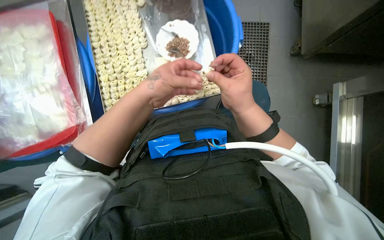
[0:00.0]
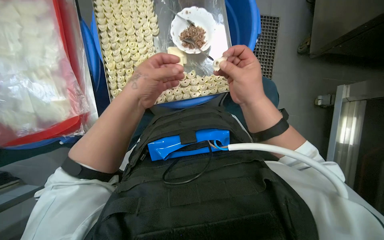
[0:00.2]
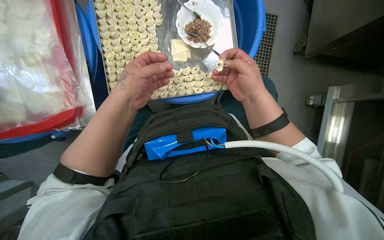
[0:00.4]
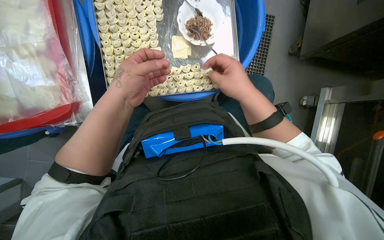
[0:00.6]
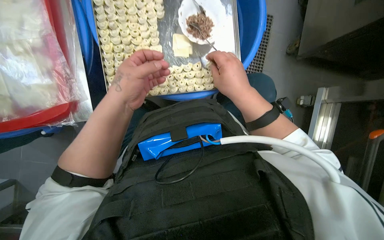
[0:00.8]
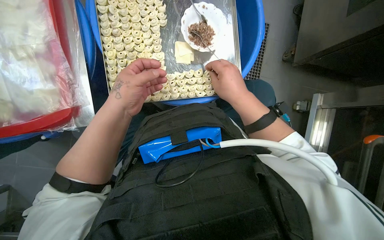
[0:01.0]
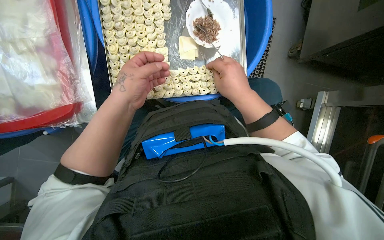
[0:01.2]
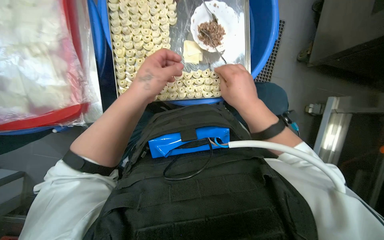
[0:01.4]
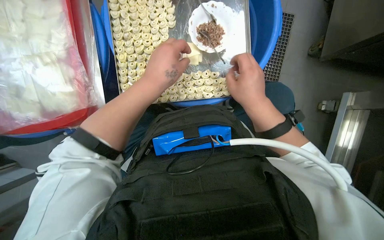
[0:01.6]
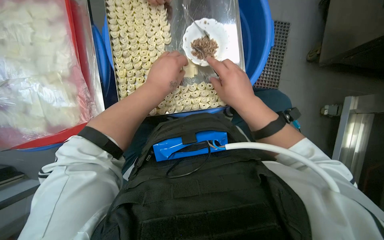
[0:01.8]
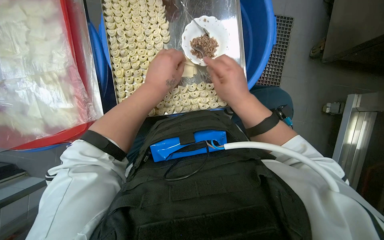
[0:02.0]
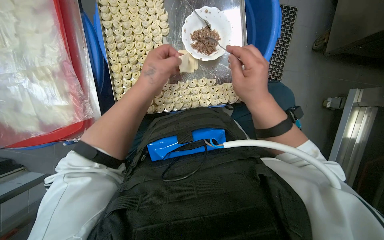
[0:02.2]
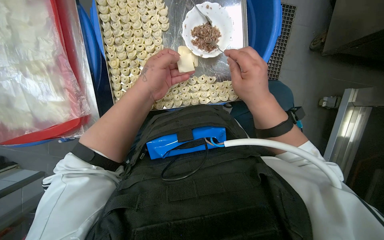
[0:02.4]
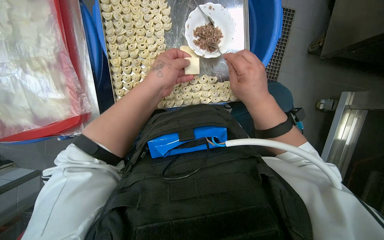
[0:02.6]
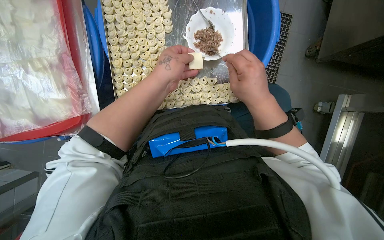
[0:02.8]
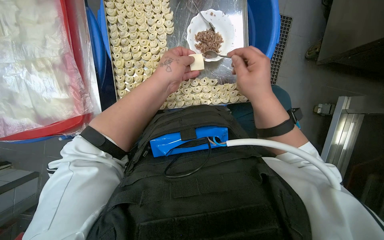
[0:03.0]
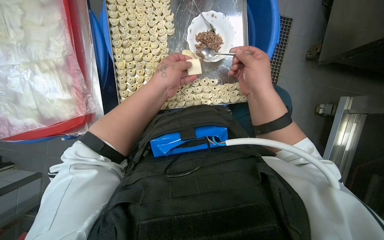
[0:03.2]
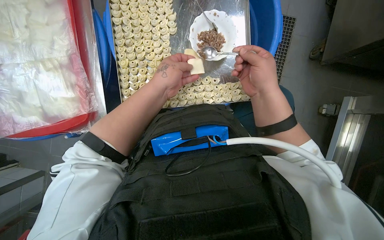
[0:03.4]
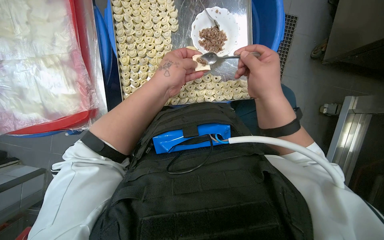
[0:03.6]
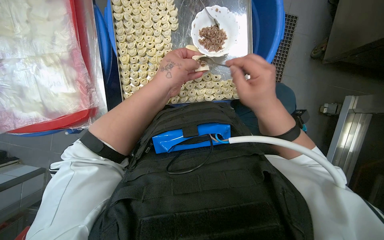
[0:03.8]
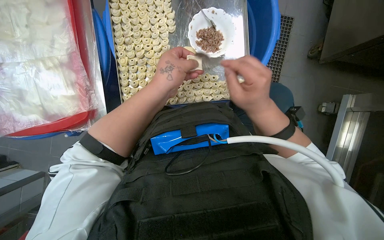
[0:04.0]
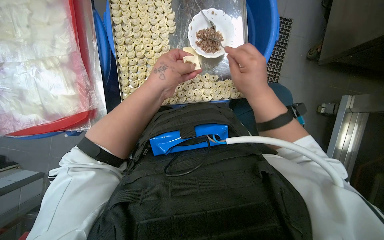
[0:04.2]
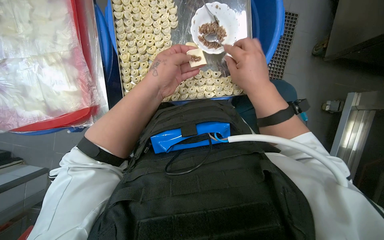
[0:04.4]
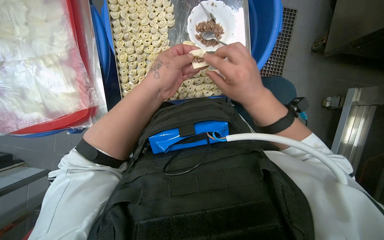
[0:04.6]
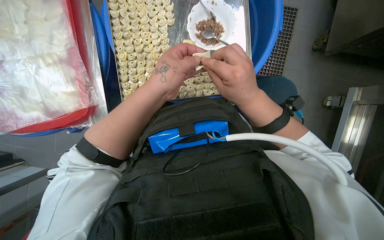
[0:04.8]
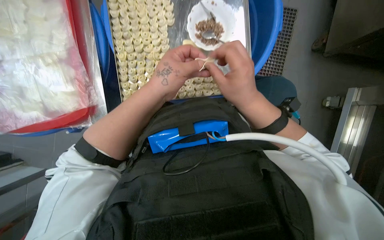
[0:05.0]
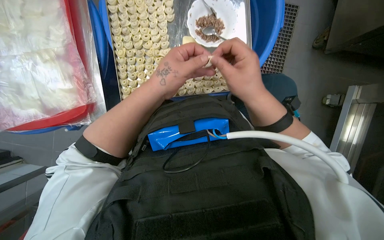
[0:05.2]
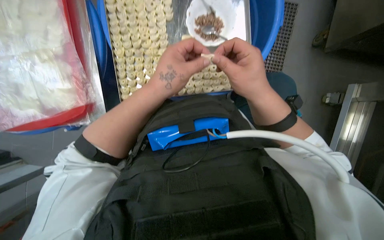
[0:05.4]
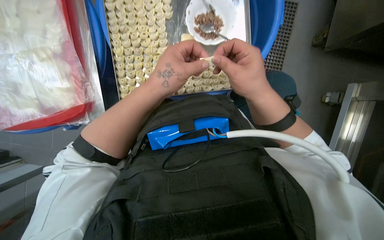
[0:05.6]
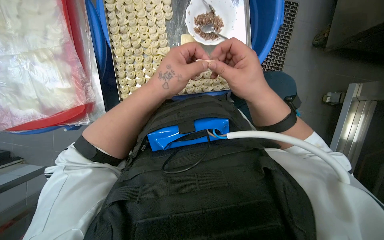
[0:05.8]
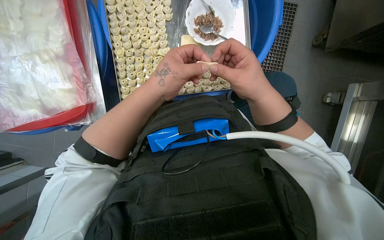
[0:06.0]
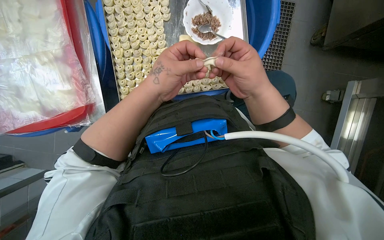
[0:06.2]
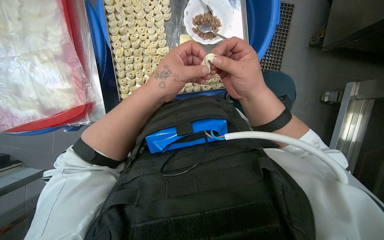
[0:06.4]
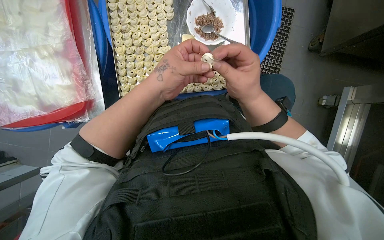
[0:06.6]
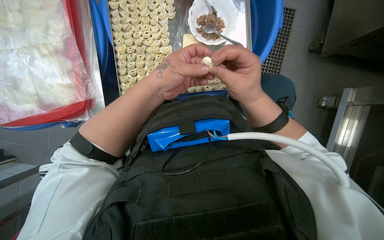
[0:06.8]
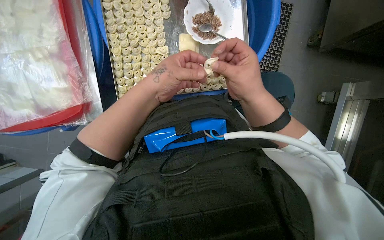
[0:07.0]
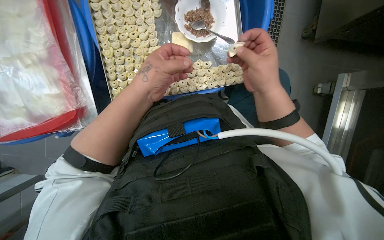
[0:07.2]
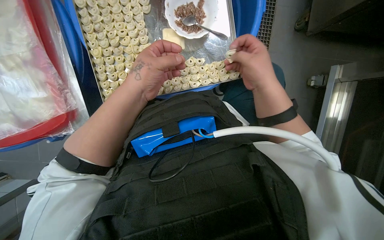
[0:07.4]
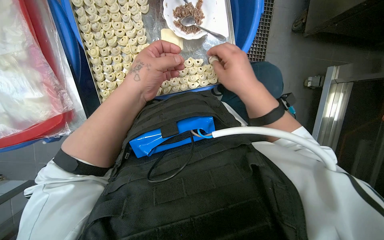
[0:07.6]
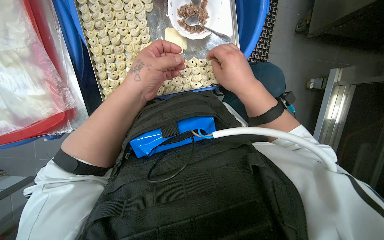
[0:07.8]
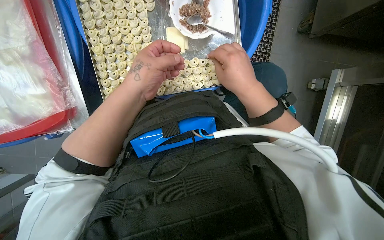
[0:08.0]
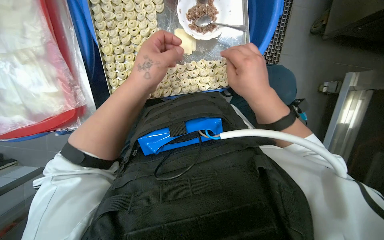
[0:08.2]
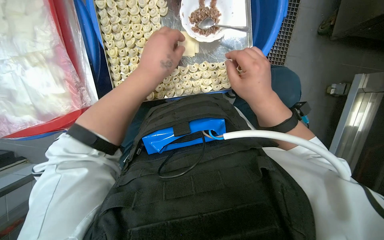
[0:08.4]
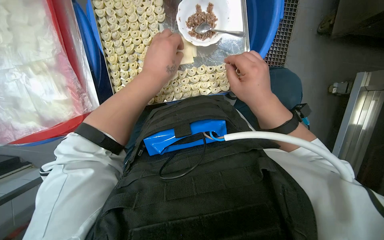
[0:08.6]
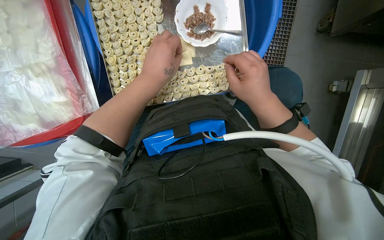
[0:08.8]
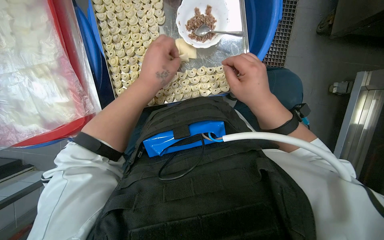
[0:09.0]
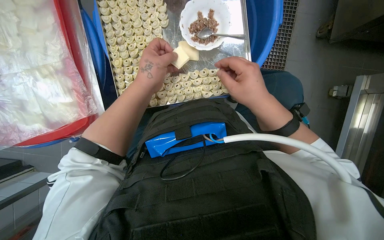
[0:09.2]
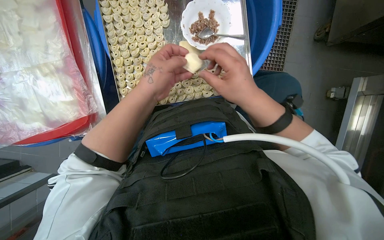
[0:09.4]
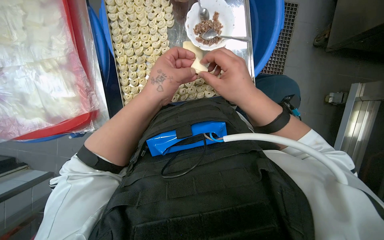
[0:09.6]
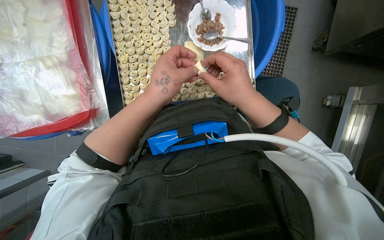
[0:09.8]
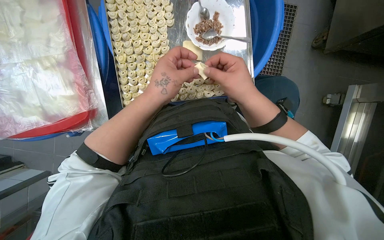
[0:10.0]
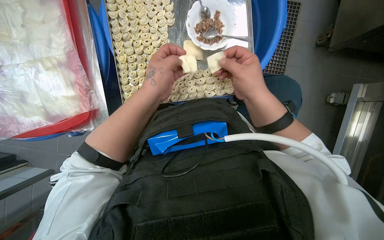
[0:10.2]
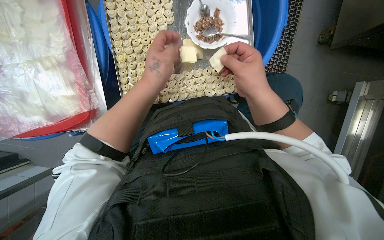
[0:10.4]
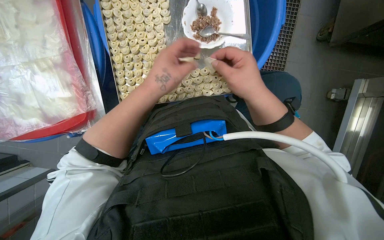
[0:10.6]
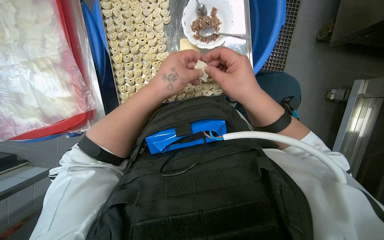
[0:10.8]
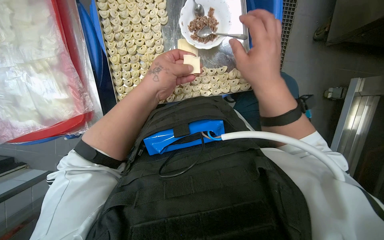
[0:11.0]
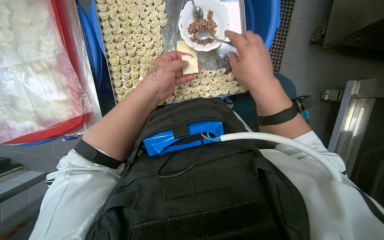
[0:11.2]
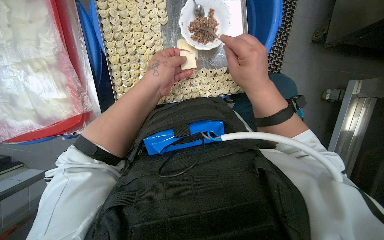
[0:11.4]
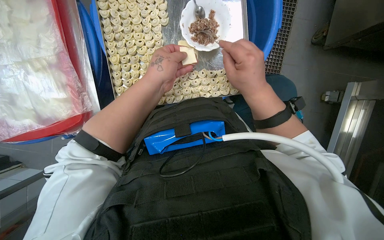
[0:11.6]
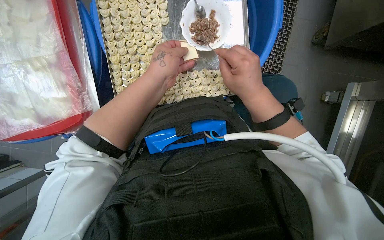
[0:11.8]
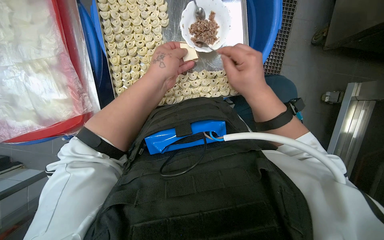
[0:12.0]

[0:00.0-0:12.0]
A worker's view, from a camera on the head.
Job: preparing food.
The whole recording: Filling dough pieces with meat. The worker continues to fill dough pieces with meat and shape them before placing them on a tray.
0:00.0 to 0:01.6: The hands work in one place, with small movements.
0:01.6 to 0:06.0: The hands work in one place, with small movements.
0:07.6 to 0:12.0: The hands stay close to where they were, moving slightly.

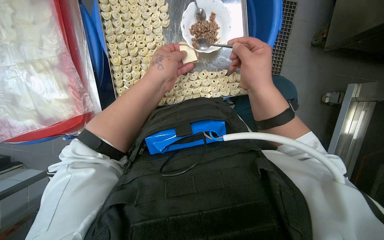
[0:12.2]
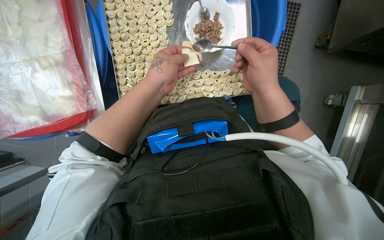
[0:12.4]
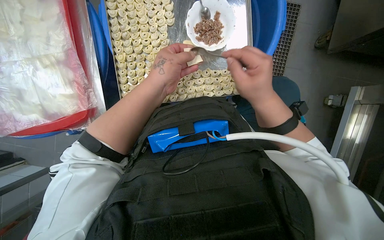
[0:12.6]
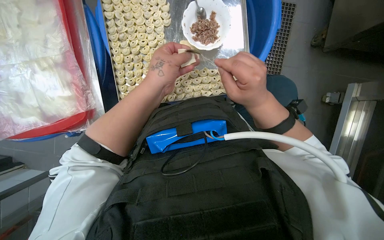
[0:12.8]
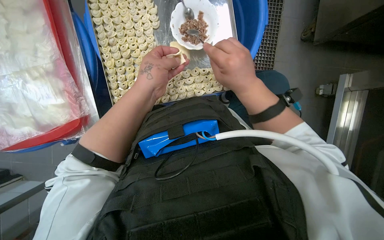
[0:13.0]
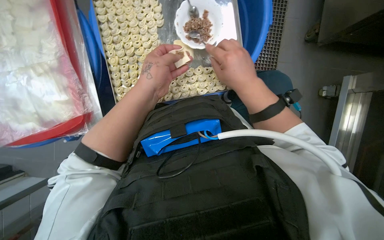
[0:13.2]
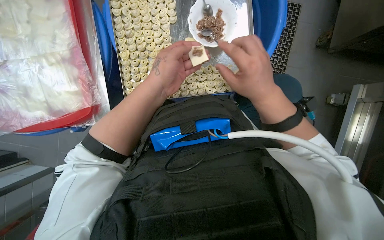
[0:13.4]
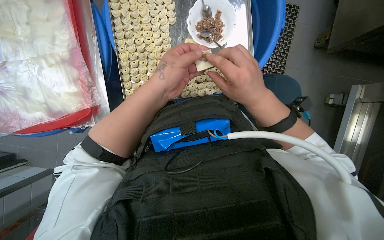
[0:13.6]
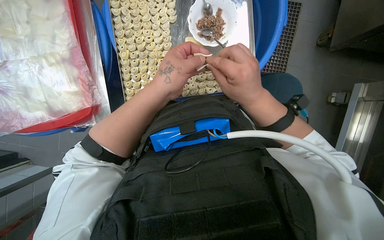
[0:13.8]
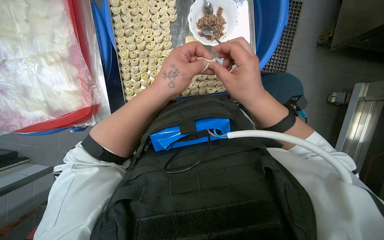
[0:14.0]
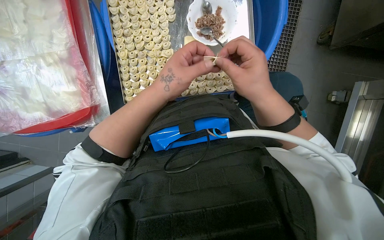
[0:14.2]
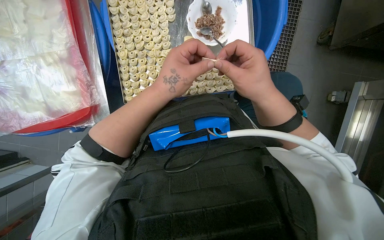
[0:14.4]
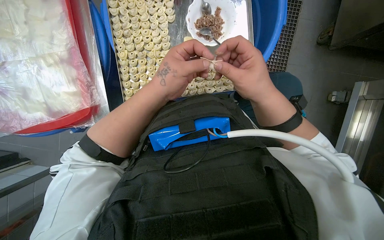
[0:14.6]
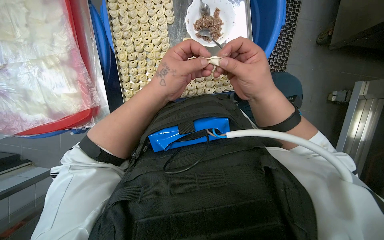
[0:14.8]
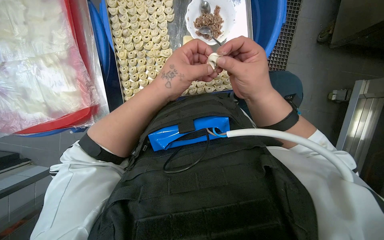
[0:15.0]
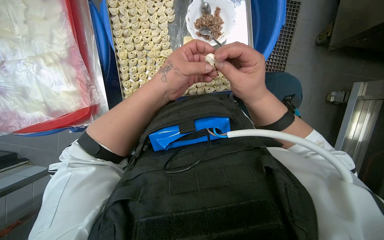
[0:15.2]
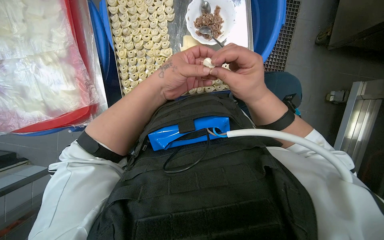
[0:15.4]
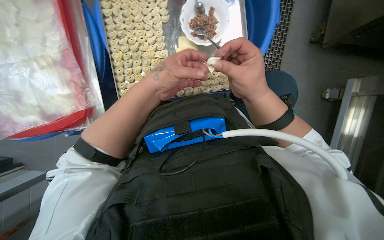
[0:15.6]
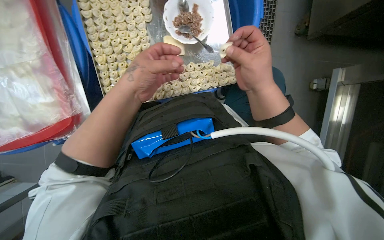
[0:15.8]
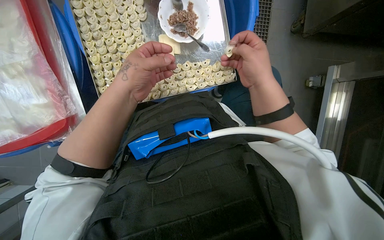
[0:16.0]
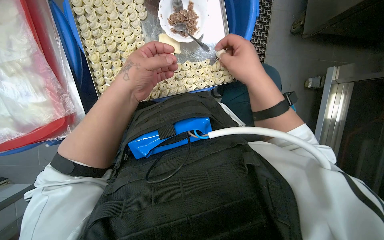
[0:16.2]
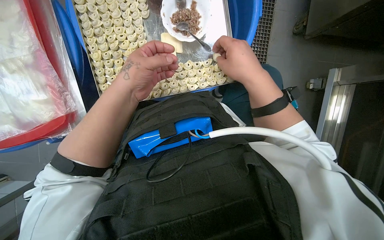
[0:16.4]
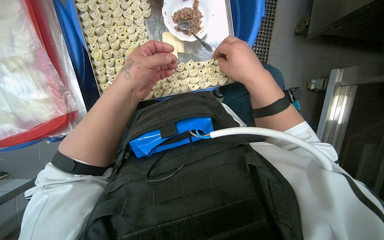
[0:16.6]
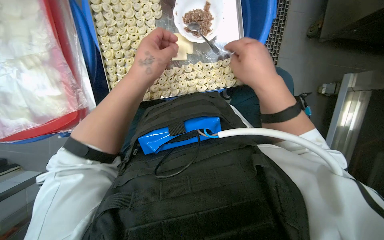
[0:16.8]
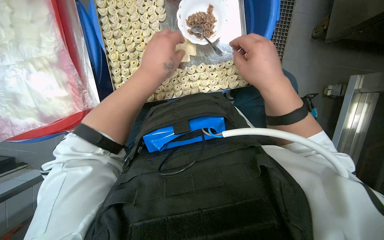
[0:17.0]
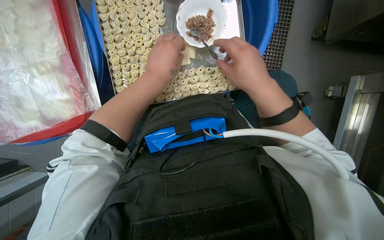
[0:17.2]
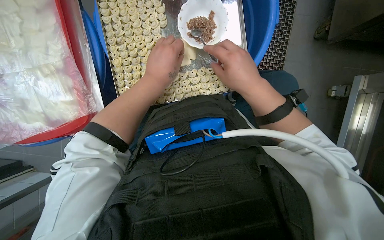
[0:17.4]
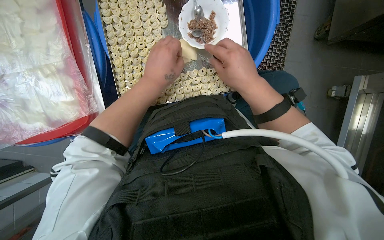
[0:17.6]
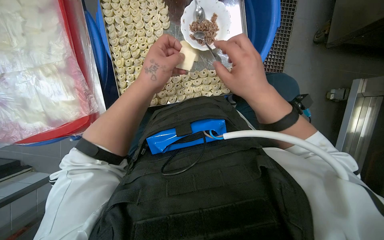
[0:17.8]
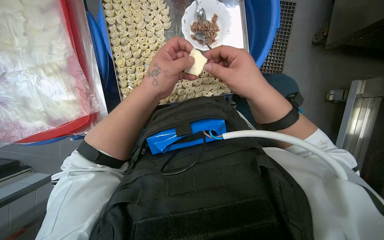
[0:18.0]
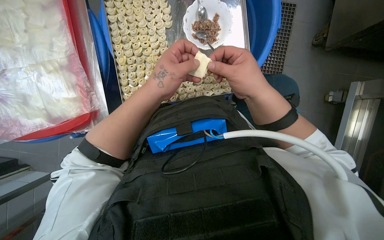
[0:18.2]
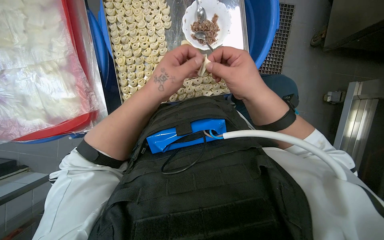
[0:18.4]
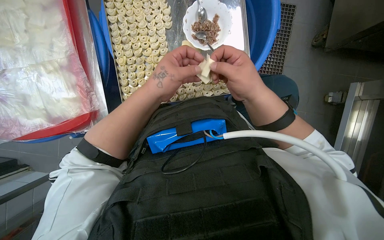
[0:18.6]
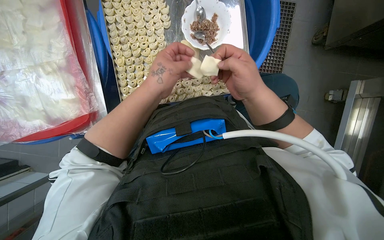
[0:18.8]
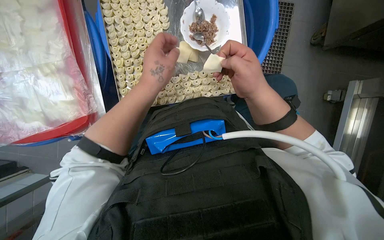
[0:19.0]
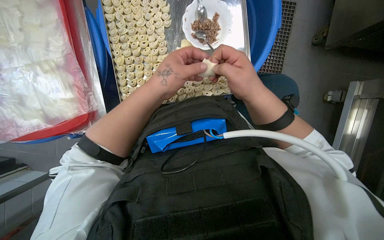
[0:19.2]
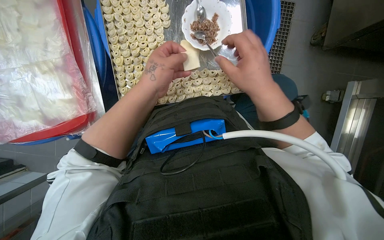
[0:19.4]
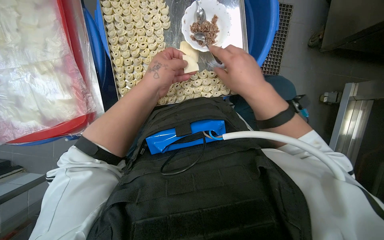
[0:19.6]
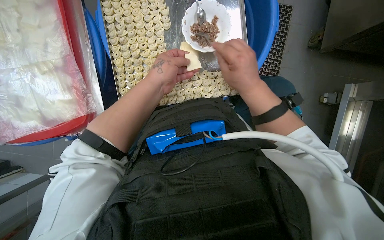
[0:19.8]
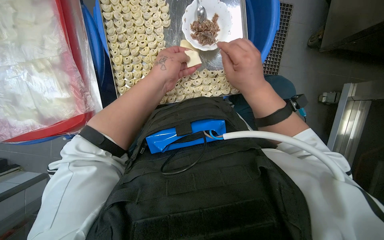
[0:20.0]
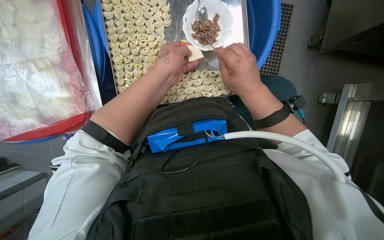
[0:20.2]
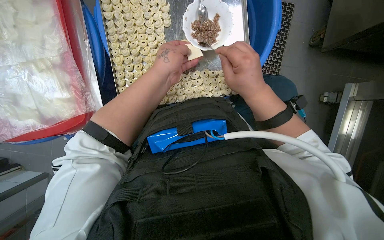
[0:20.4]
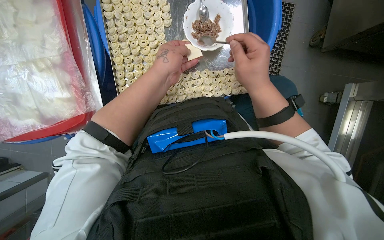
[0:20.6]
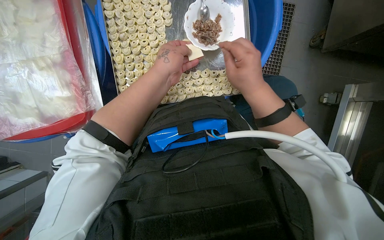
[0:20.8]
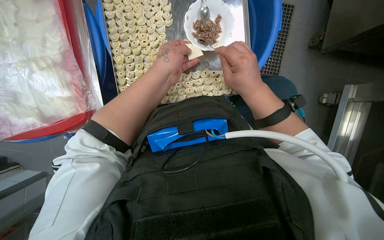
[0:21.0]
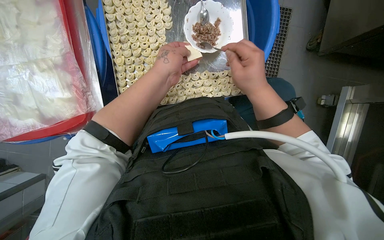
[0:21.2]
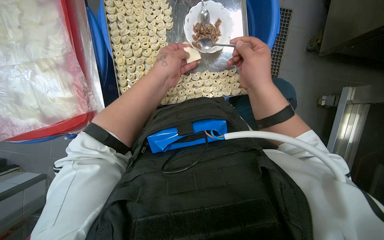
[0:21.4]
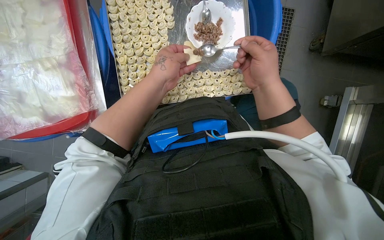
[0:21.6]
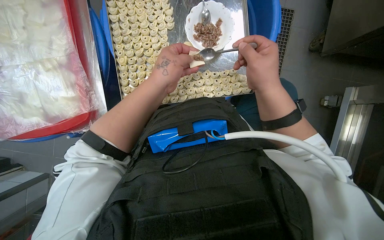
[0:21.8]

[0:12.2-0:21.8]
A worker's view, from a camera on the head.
Job: preparing food.
The whole recording: Filling dough pieces with meat. The worker continues to fill dough pieces with meat and shape them before placing them on a tray.
0:12.2 to 0:21.8: The hands make small movements and keep their place.
